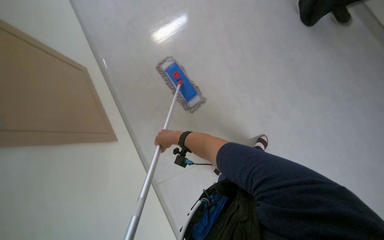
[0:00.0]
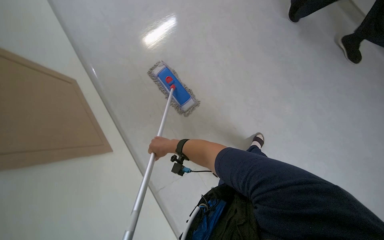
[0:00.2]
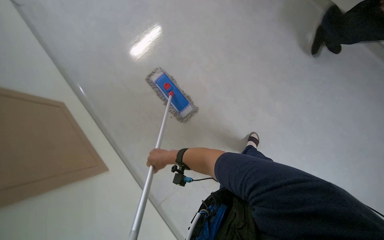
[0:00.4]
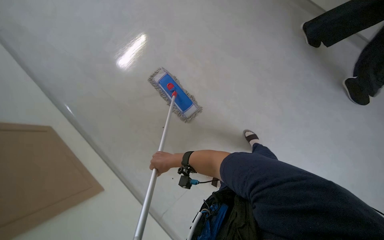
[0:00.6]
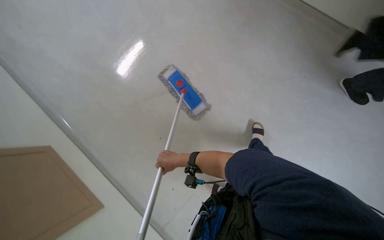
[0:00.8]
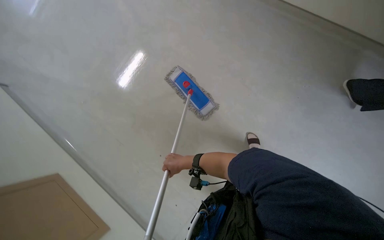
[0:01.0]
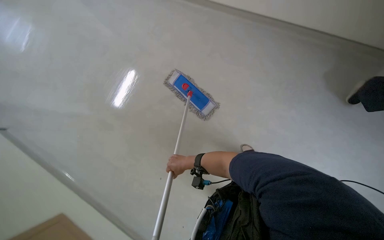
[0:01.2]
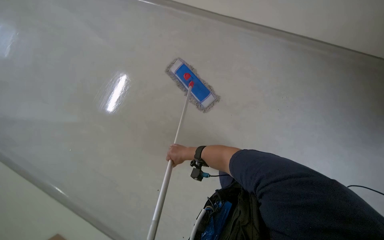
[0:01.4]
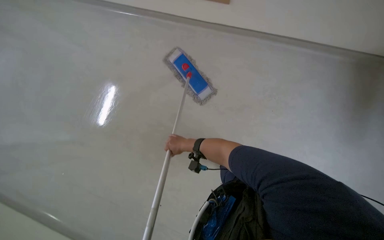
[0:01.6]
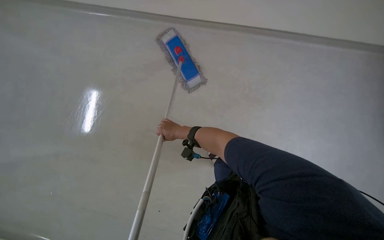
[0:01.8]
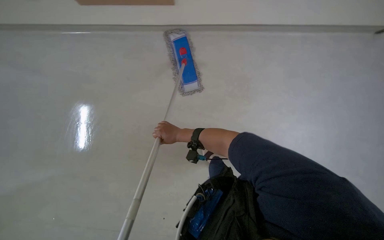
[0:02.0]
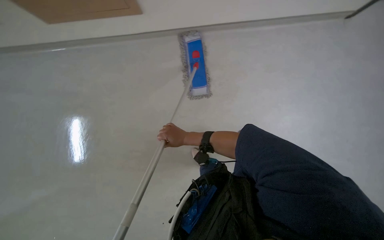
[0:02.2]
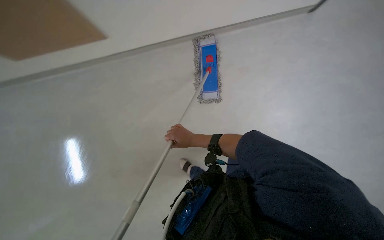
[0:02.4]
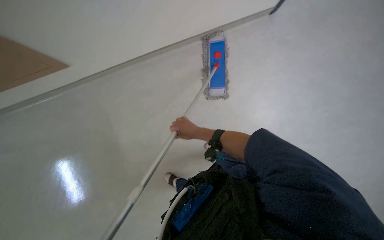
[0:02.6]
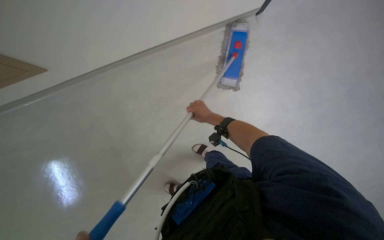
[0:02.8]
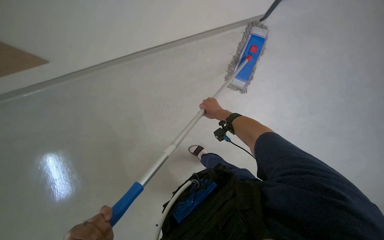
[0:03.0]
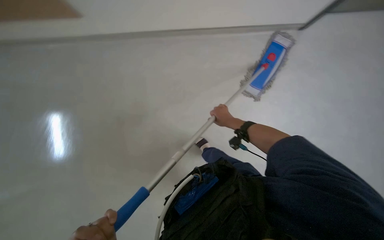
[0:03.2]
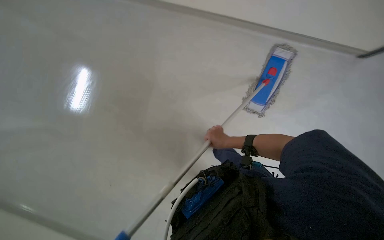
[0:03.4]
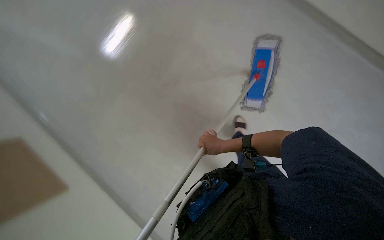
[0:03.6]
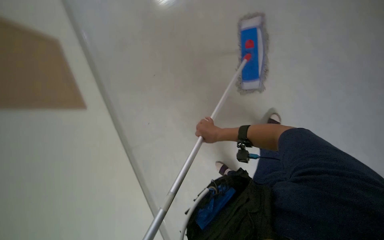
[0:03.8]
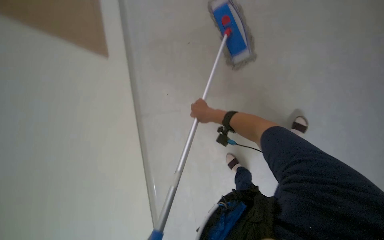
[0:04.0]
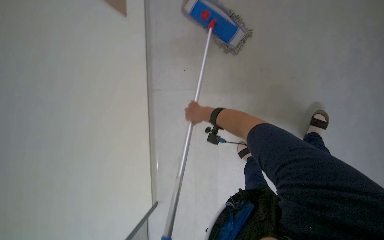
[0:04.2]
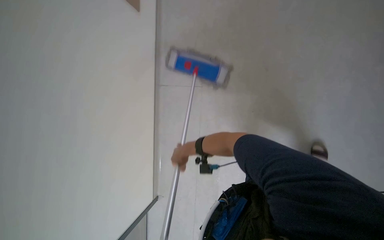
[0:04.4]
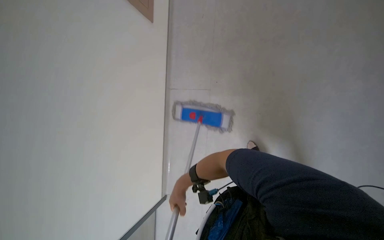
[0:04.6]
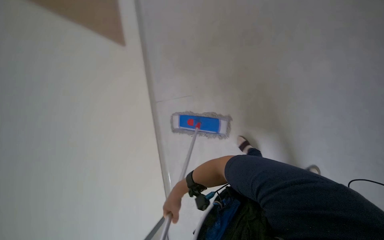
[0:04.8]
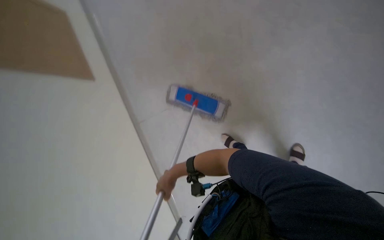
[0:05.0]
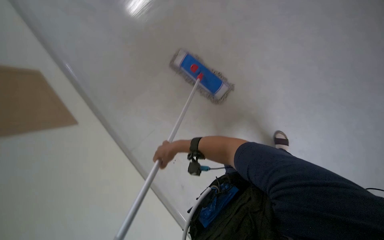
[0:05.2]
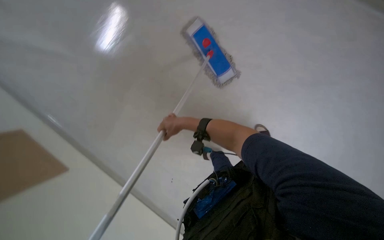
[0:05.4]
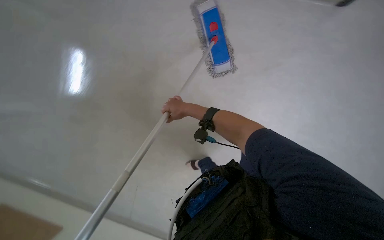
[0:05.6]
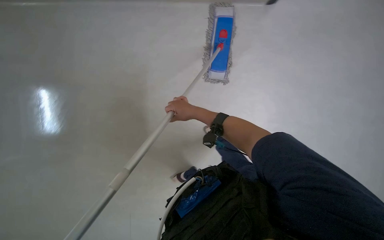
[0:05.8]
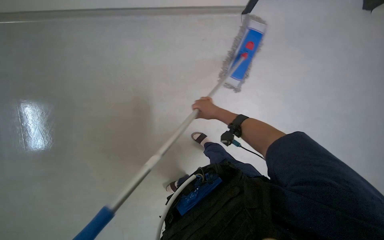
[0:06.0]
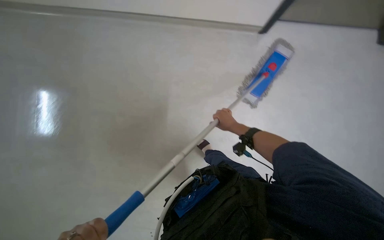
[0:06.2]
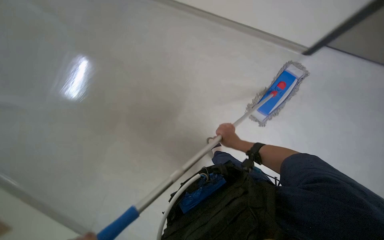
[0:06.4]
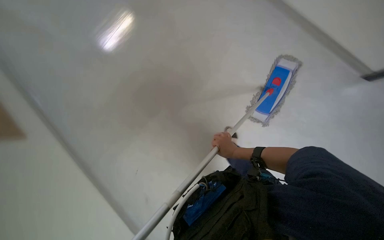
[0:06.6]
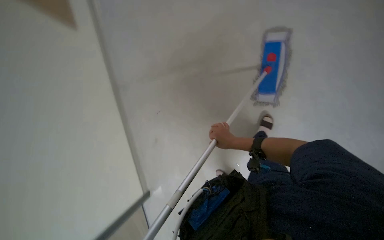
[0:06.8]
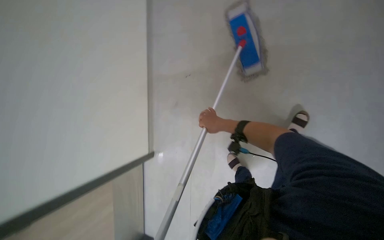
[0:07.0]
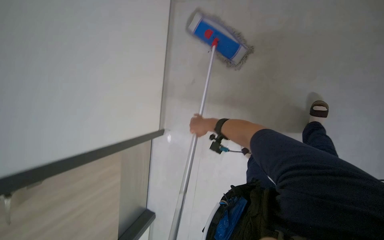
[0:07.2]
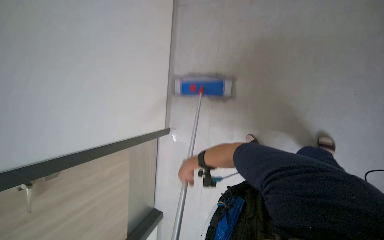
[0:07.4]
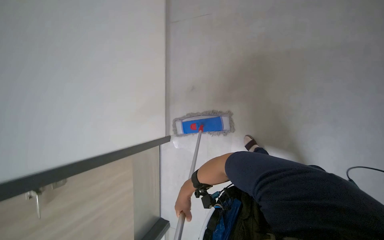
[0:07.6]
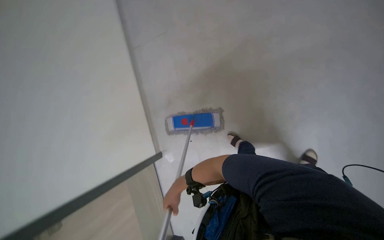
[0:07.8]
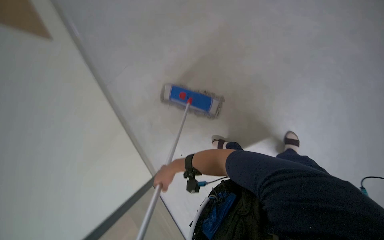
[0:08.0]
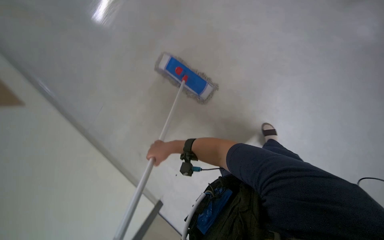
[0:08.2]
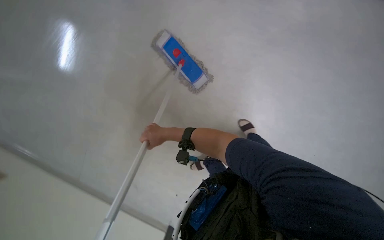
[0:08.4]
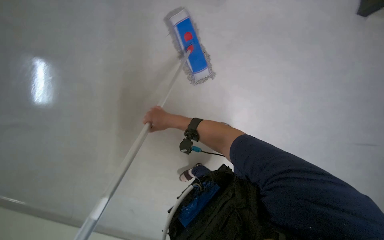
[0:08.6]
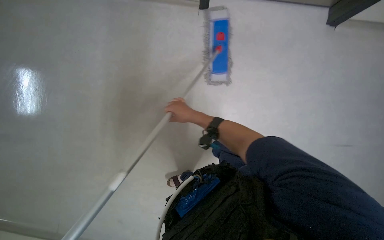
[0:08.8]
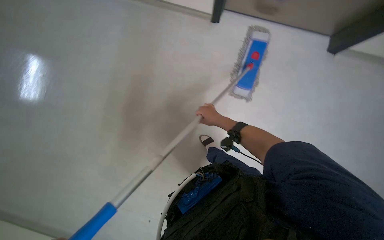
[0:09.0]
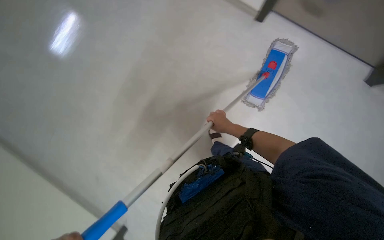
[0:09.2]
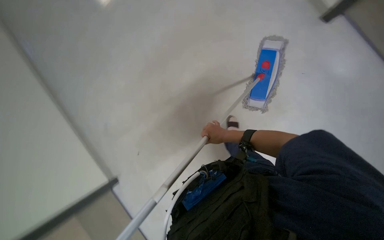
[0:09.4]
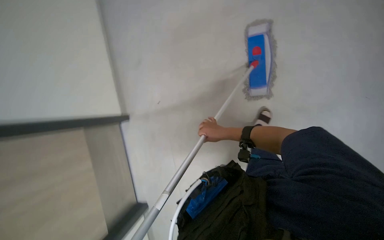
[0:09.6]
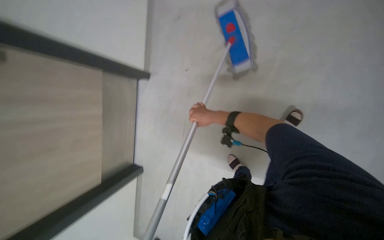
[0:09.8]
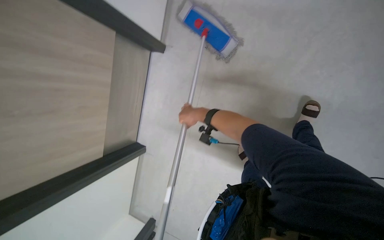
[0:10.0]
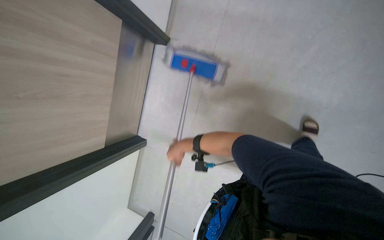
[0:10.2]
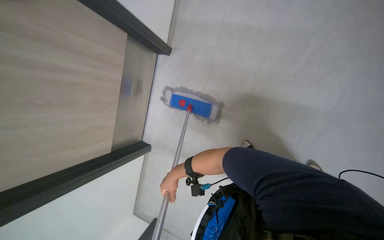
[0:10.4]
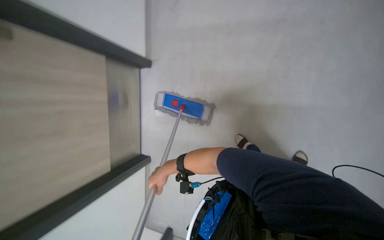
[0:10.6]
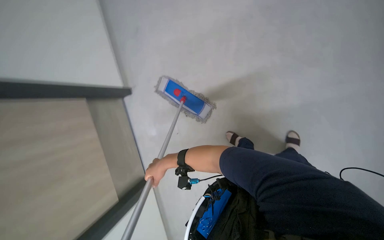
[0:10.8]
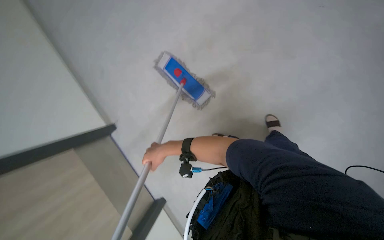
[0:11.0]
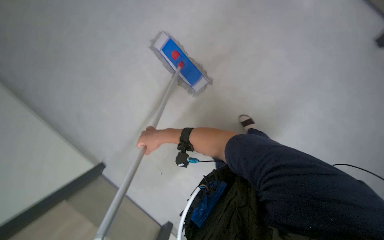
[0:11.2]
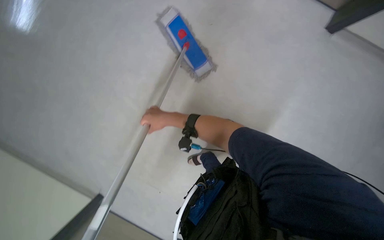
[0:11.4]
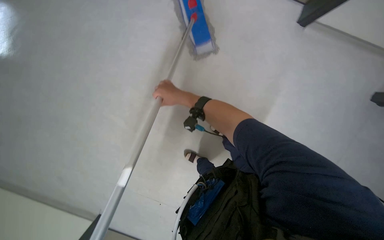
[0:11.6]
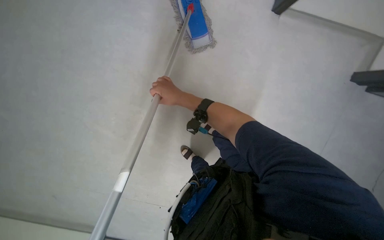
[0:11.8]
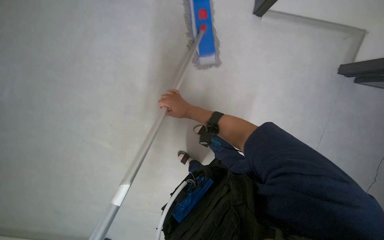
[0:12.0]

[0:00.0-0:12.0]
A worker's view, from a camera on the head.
Job: mopping floor.
The whole recording: Mopping floor with flat mop. The worker mops the floor with a flat mop.
0:01.6 to 0:03.0: The scene turns some 30 degrees clockwise in the picture.
0:04.4 to 0:06.0: The camera is aimed roughly 15 degrees further to the right. Everything in view rotates about 40 degrees clockwise.
0:06.0 to 0:07.6: The view swings some 20 degrees to the left. The wearer looks some 20 degrees further upward. Everything in view rotates some 30 degrees counterclockwise.
0:07.6 to 0:09.0: The view swings roughly 25 degrees to the right. The view tilts some 15 degrees downward. Everything in view rotates about 45 degrees clockwise.
0:09.0 to 0:10.4: The camera is aimed approximately 15 degrees further to the left. The right hand heads down the picture and to the left, covering about 20 cm.
0:10.4 to 0:12.0: The view tilts some 20 degrees downward. The right hand heads nearer to the camera and to the right, covering approximately 25 cm.

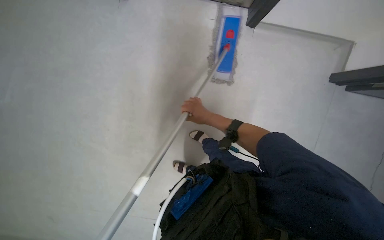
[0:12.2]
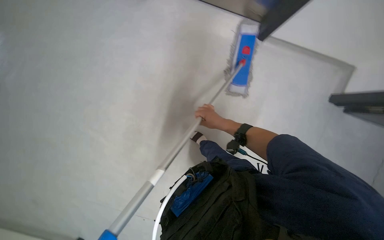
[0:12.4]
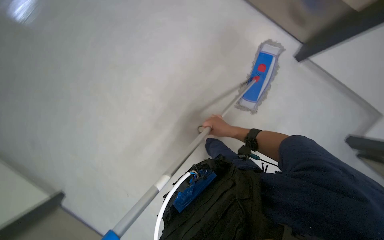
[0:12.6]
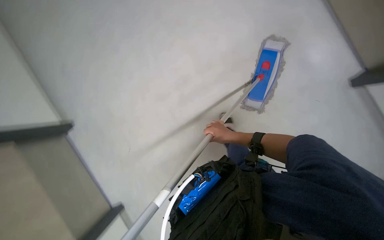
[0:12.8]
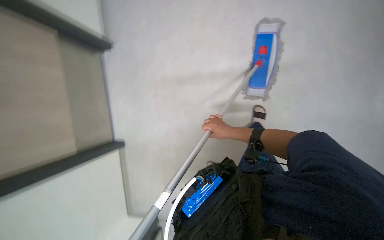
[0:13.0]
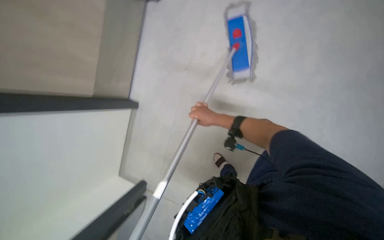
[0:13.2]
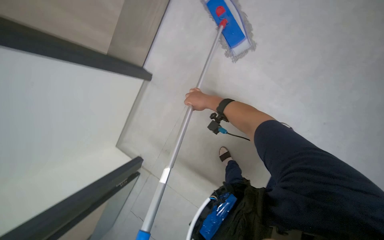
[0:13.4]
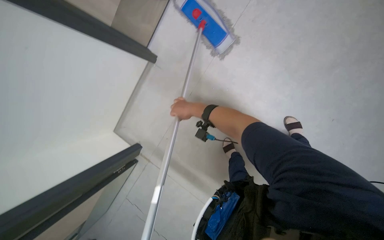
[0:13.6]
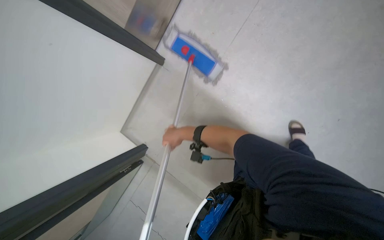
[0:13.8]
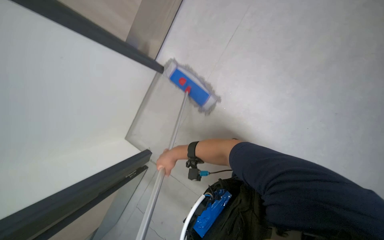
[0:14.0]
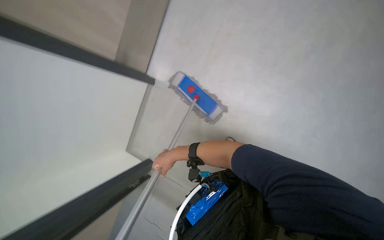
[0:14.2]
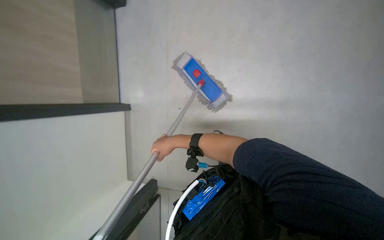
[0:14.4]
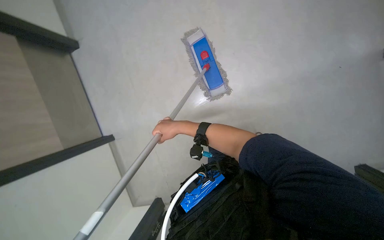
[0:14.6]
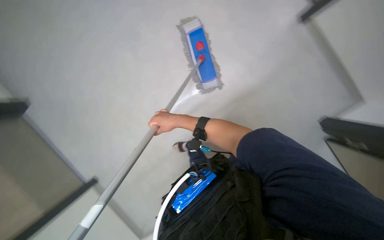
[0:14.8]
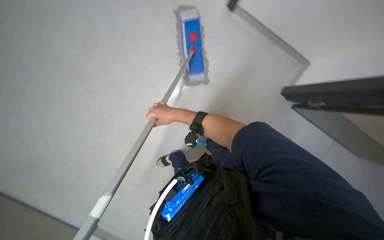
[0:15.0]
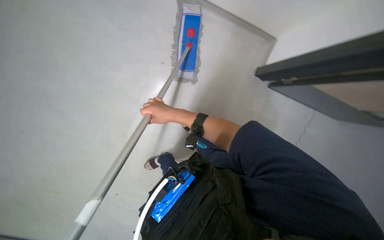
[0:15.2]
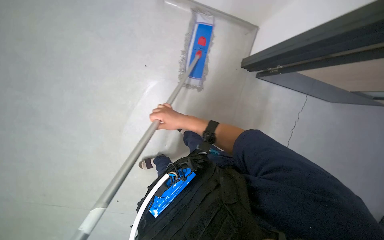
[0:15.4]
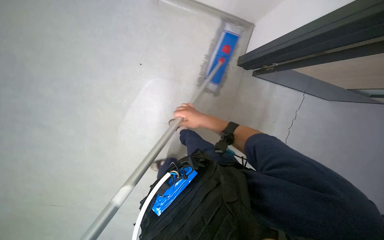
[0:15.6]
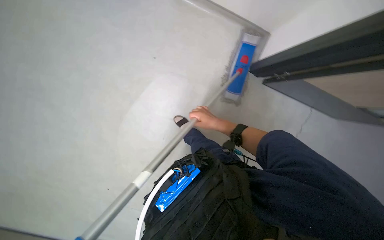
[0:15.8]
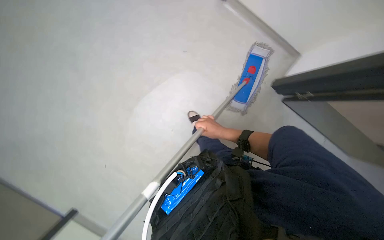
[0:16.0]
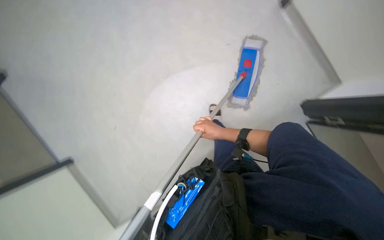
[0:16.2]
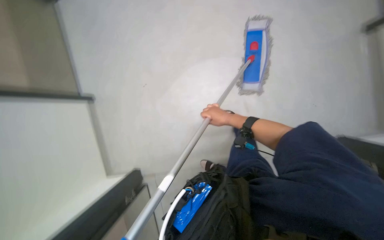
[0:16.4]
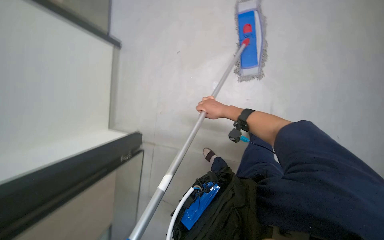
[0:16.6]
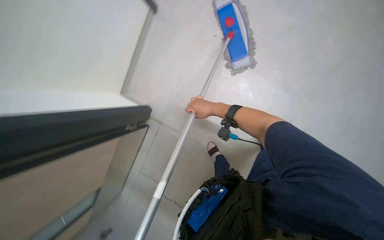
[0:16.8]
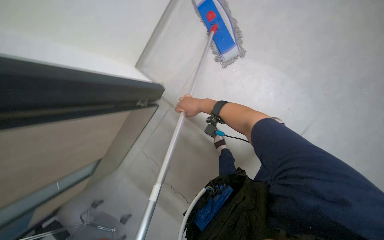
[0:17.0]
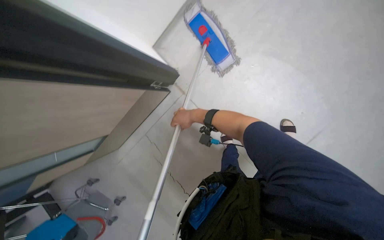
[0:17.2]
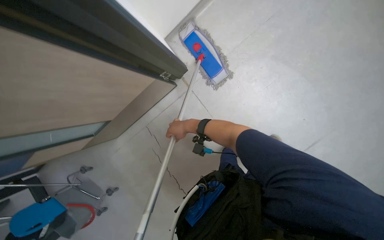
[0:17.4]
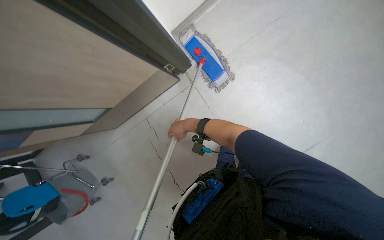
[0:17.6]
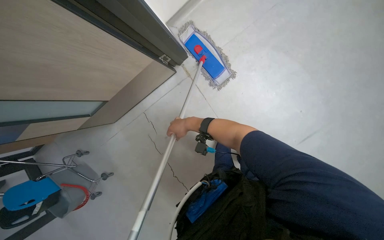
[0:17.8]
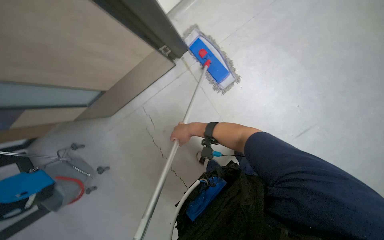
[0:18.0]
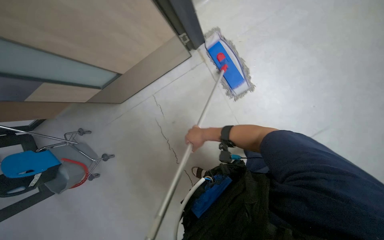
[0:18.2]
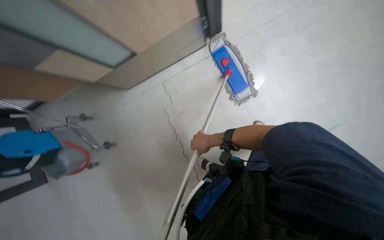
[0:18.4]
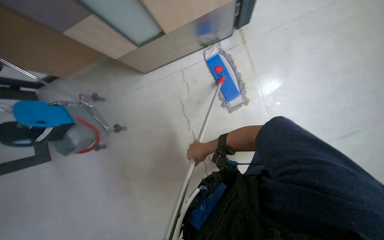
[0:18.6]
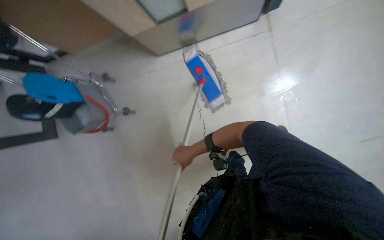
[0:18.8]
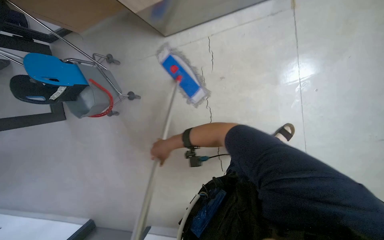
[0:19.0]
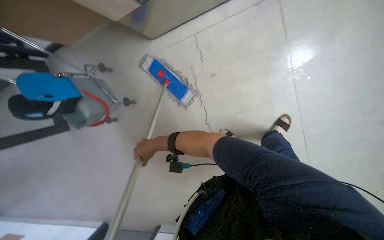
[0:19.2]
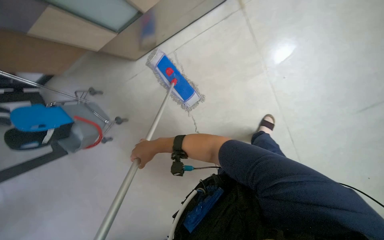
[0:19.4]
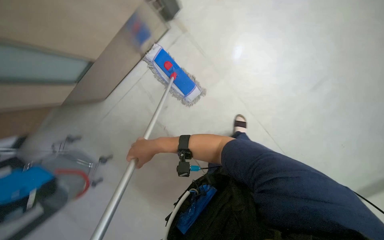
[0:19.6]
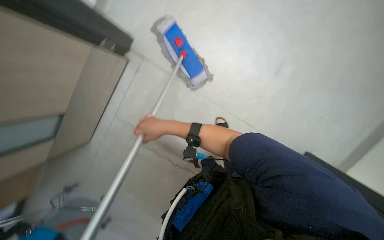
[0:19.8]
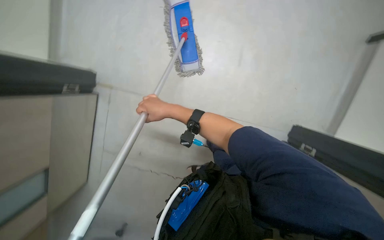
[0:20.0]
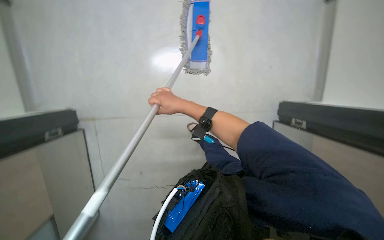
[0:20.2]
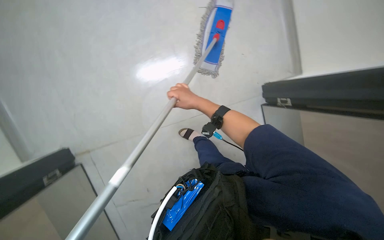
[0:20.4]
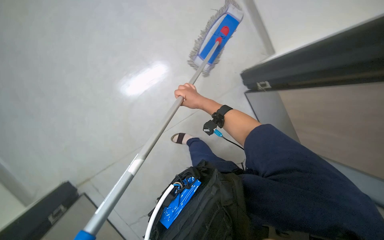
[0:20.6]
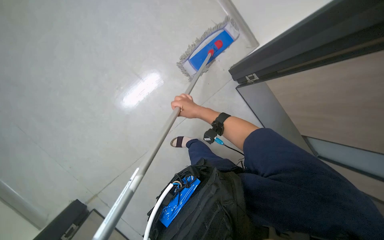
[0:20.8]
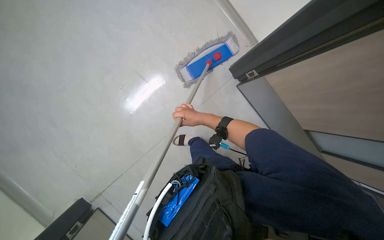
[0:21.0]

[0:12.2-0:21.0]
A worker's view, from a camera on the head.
Job: mopping floor.
The whole recording: Mopping floor with flat mop. The worker mops the floor with a flat mop.
0:15.2 to 0:16.6: The camera sweeps to the left, by approximately 15 degrees.
0:19.6 to 0:21.0: The wearer's head swings roughly 30 degrees to the right. The view tips upward by about 15 degrees.
